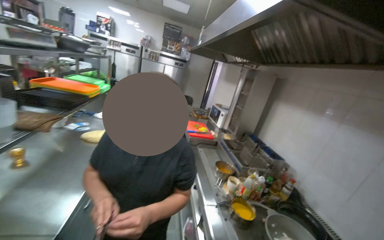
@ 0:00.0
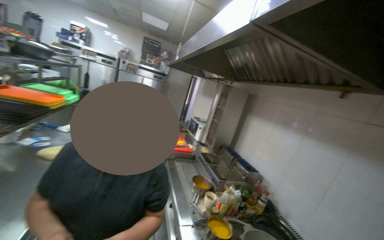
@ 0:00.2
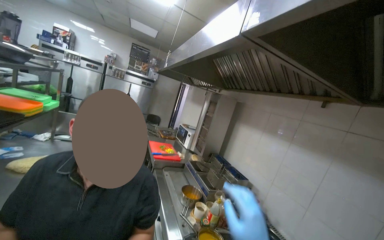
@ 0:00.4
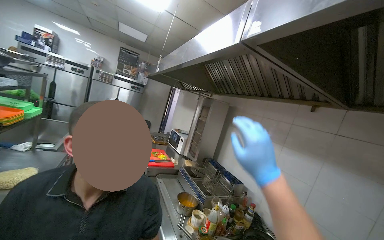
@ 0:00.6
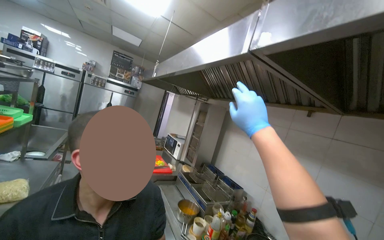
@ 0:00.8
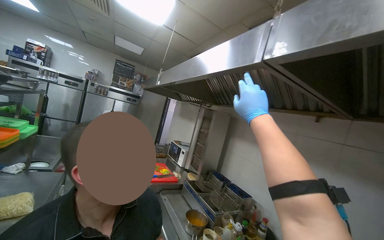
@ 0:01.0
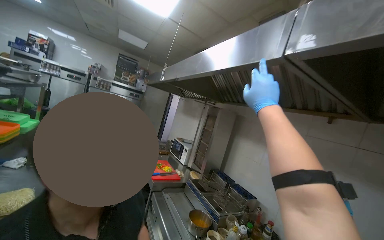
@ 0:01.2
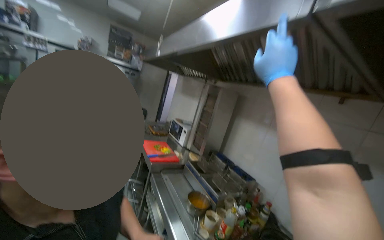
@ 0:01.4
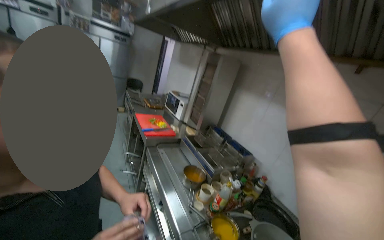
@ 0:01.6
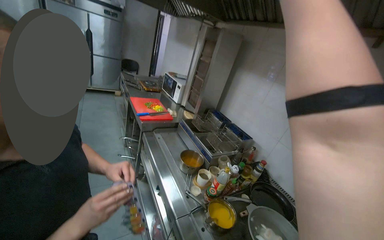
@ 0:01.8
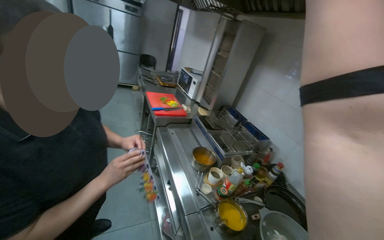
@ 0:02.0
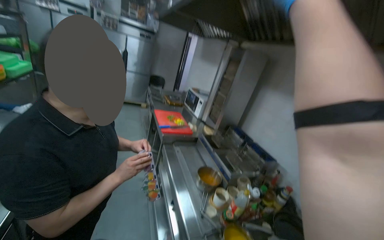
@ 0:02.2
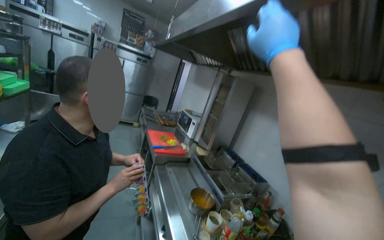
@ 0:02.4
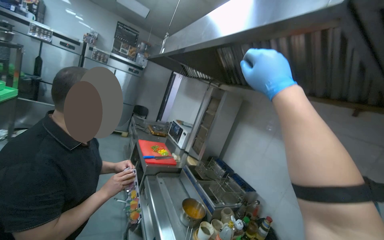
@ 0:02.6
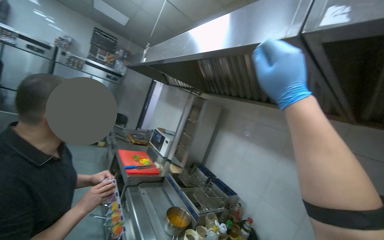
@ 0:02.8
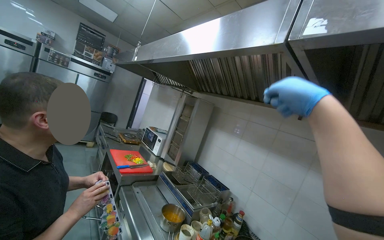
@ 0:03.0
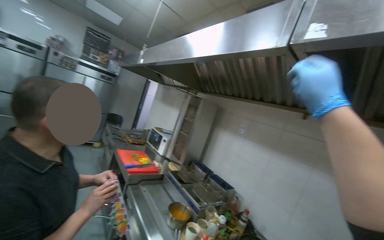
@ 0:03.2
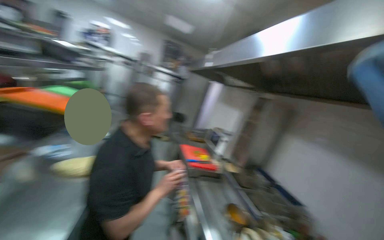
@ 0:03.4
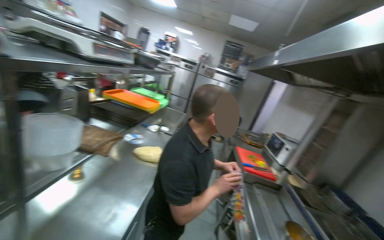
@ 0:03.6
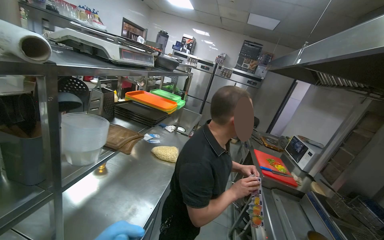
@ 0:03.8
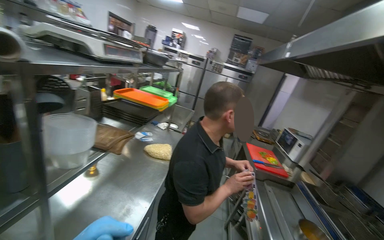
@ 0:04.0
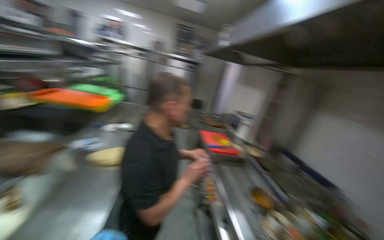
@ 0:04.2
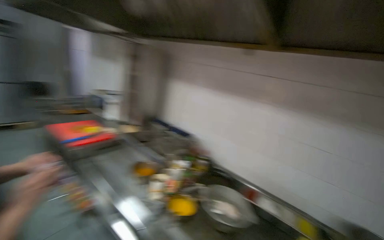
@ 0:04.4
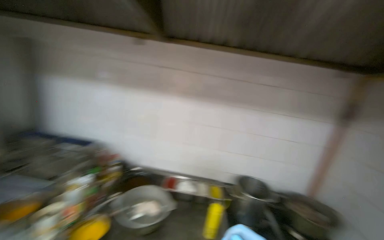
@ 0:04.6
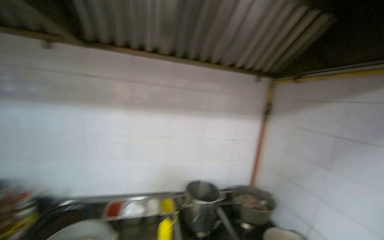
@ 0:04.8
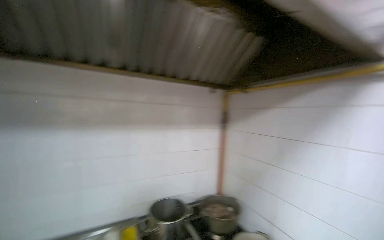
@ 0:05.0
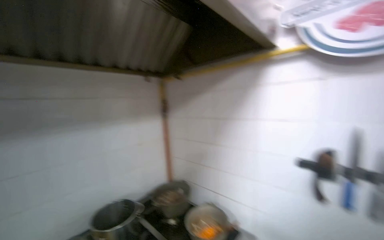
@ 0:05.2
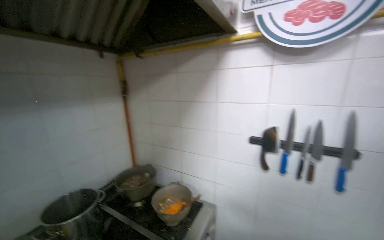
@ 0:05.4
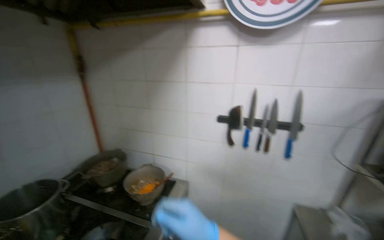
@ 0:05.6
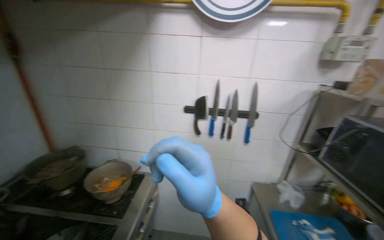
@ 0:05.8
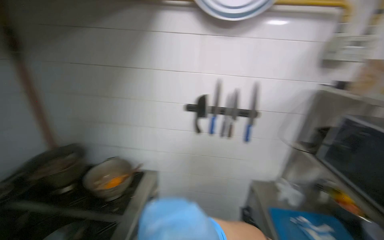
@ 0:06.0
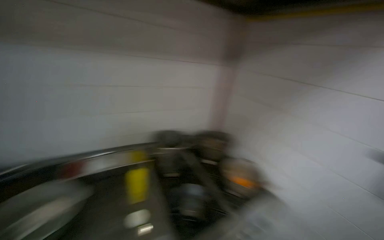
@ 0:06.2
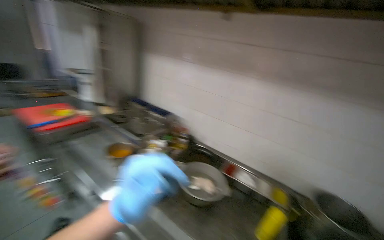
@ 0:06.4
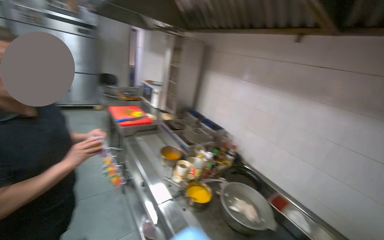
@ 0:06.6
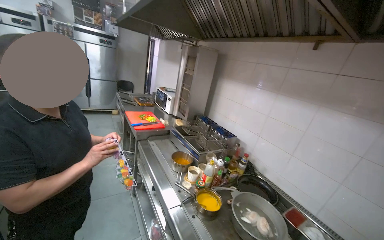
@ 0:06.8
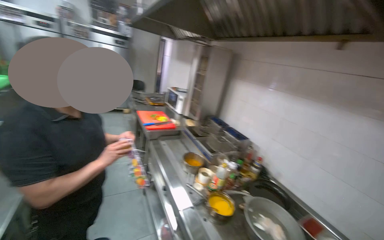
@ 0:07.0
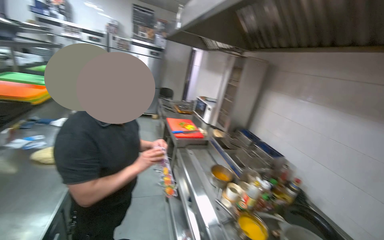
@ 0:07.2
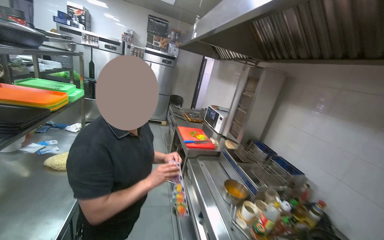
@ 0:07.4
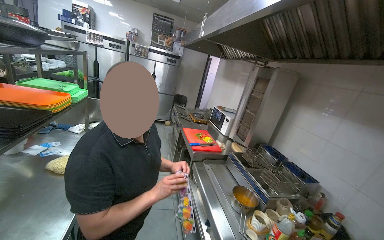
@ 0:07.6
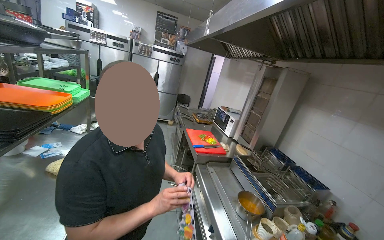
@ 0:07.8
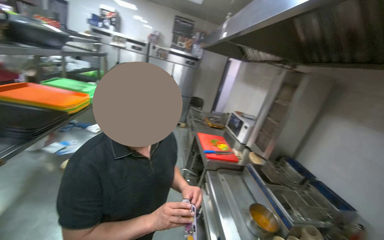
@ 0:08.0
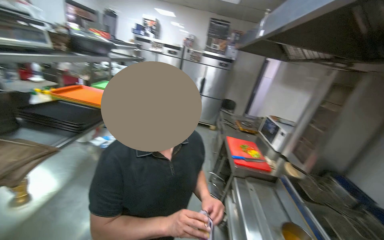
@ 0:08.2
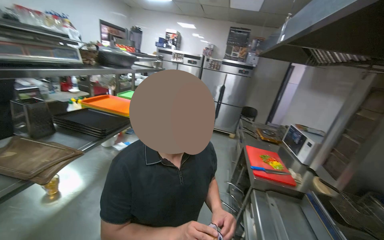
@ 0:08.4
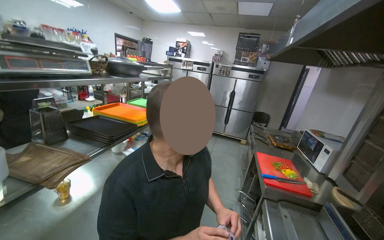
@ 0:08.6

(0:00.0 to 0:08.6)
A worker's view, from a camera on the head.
Job: cooking food.
The whole recording: Adding ingredients and stirring food. The worker stirs food in a pot on the stove, occasionally pausing.
0:02.8 - 0:04.4: The head turns to the right by some 25 degrees.
0:04.4 - 0:05.8: The wearer's head swings some 125 degrees to the right. The camera pitches downward, by about 15 degrees.
0:05.8 - 0:07.2: The head rotates approximately 110 degrees to the left. The wearer looks some 20 degrees further upward.
0:07.2 - 0:08.6: The camera is aimed approximately 35 degrees further to the left.

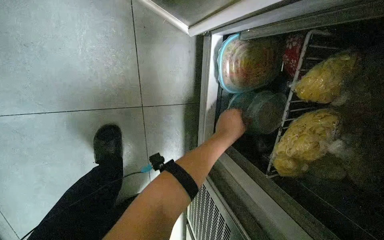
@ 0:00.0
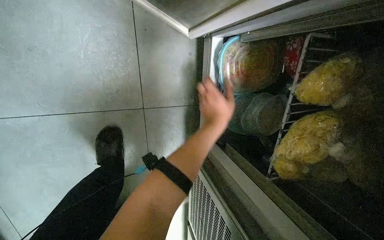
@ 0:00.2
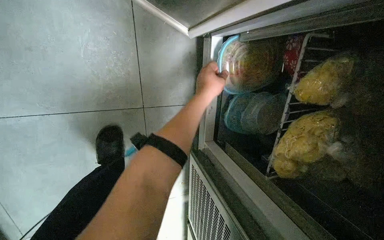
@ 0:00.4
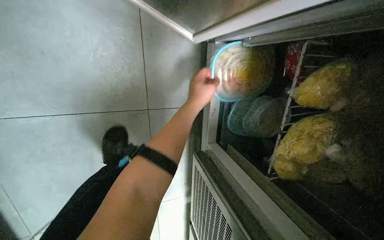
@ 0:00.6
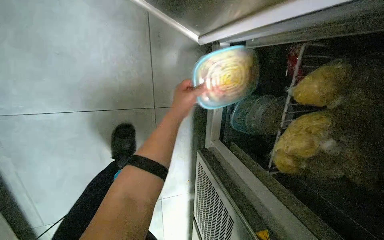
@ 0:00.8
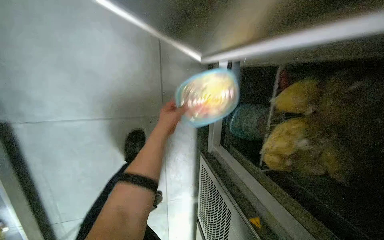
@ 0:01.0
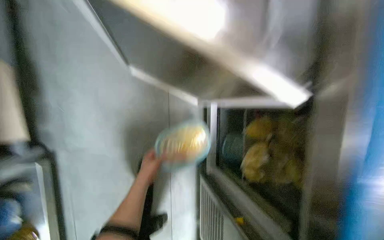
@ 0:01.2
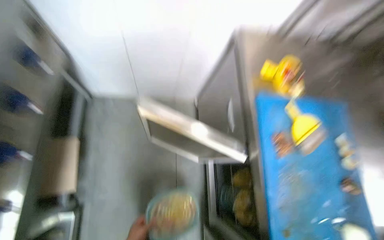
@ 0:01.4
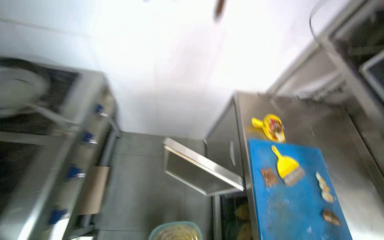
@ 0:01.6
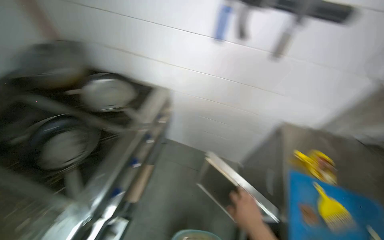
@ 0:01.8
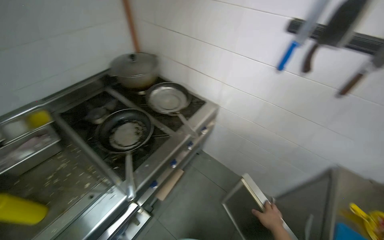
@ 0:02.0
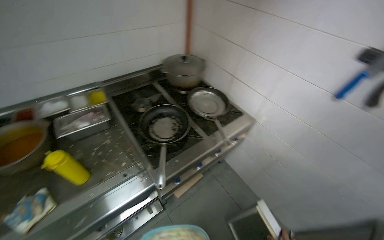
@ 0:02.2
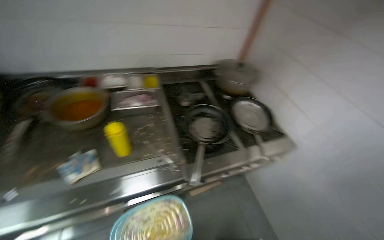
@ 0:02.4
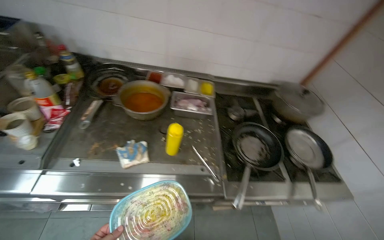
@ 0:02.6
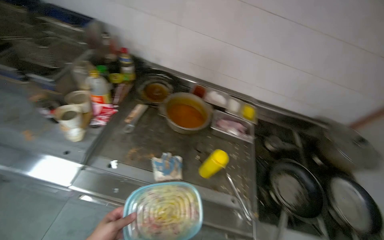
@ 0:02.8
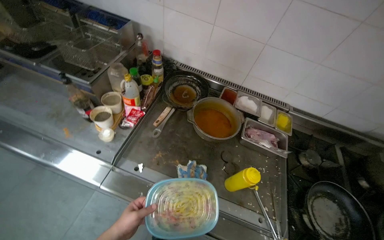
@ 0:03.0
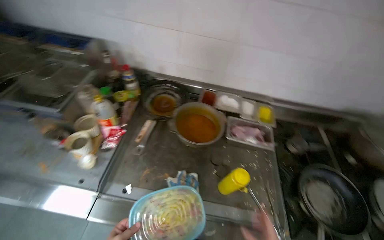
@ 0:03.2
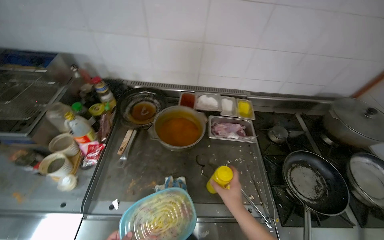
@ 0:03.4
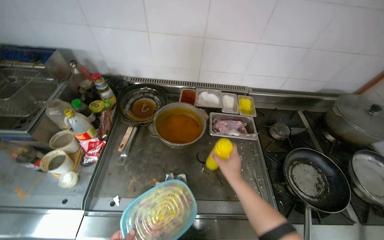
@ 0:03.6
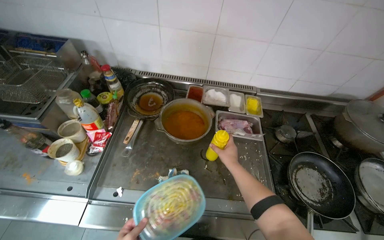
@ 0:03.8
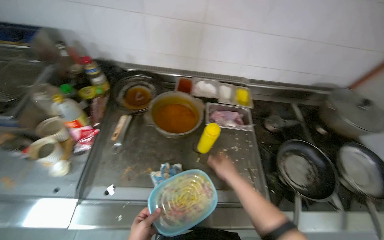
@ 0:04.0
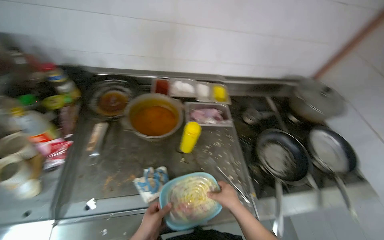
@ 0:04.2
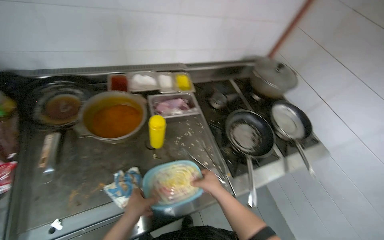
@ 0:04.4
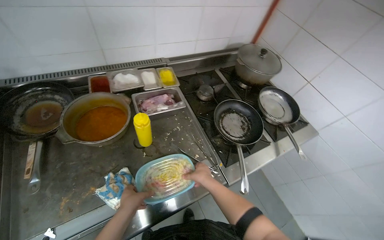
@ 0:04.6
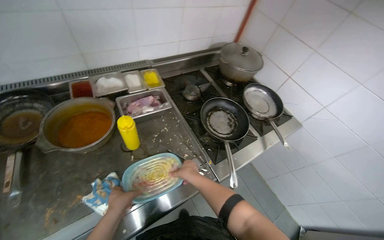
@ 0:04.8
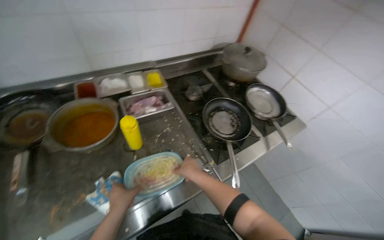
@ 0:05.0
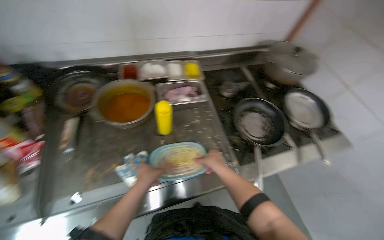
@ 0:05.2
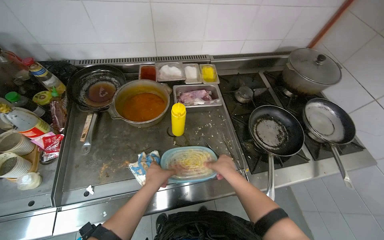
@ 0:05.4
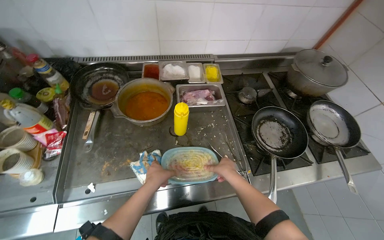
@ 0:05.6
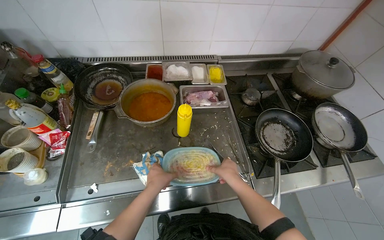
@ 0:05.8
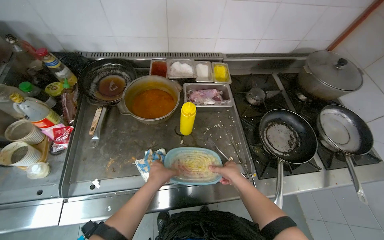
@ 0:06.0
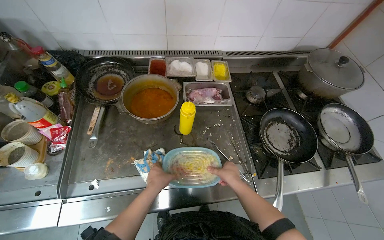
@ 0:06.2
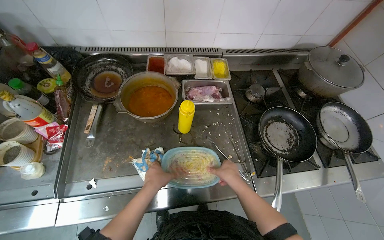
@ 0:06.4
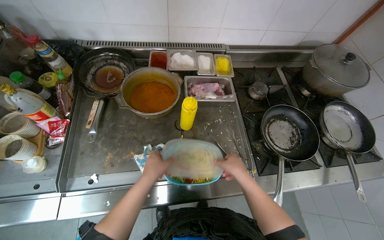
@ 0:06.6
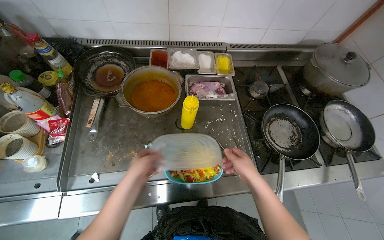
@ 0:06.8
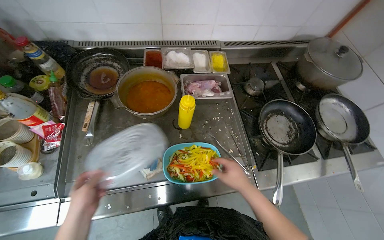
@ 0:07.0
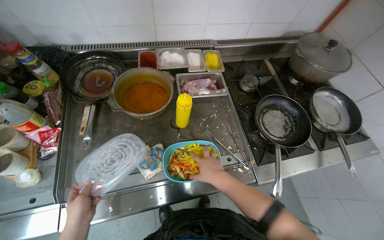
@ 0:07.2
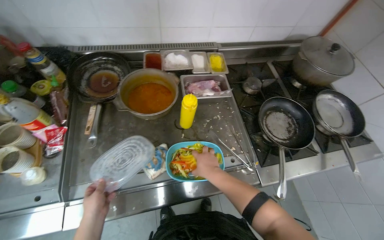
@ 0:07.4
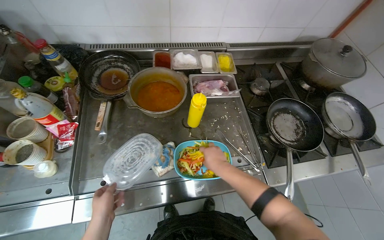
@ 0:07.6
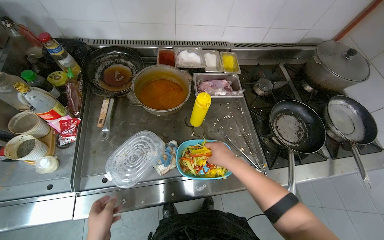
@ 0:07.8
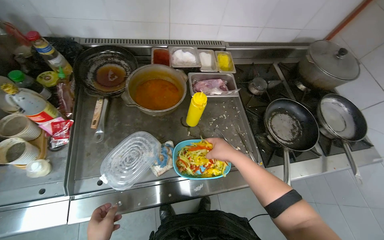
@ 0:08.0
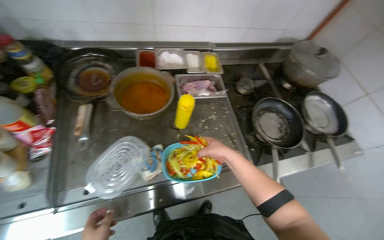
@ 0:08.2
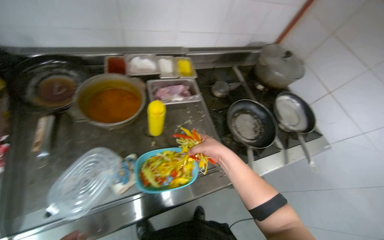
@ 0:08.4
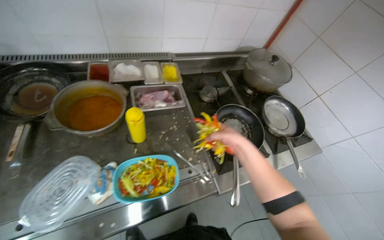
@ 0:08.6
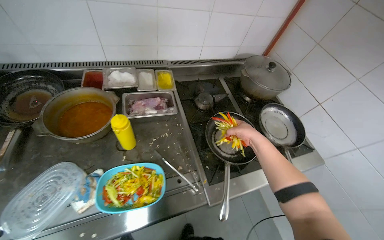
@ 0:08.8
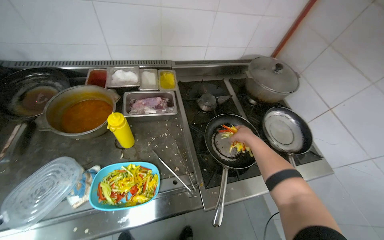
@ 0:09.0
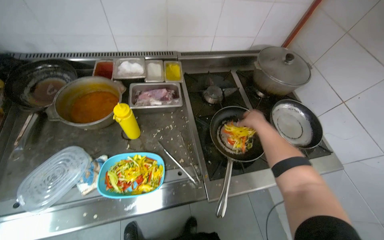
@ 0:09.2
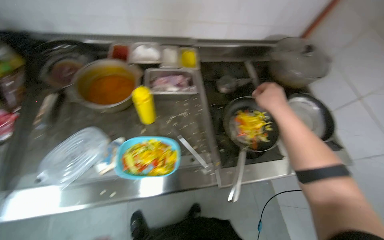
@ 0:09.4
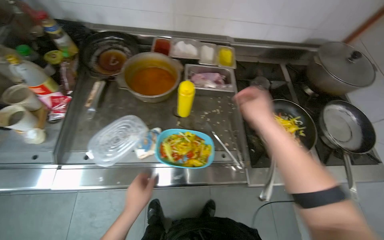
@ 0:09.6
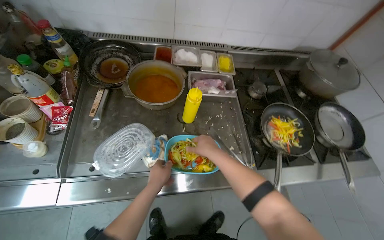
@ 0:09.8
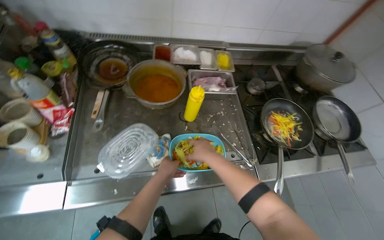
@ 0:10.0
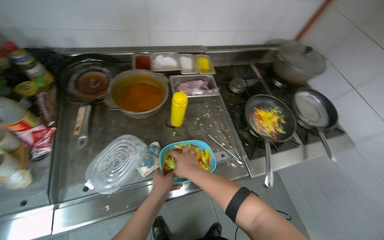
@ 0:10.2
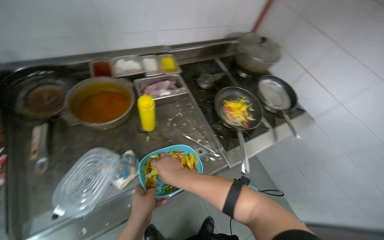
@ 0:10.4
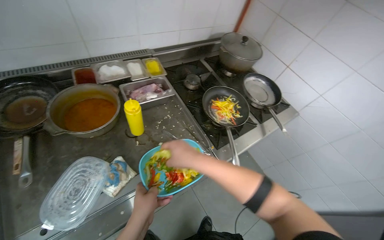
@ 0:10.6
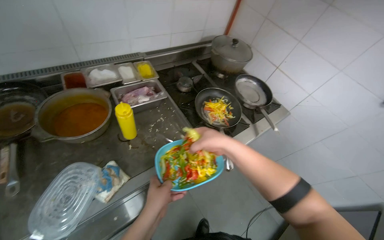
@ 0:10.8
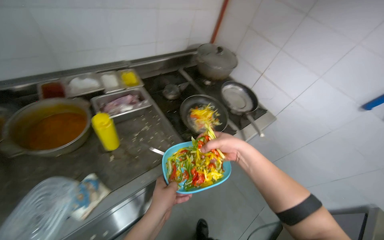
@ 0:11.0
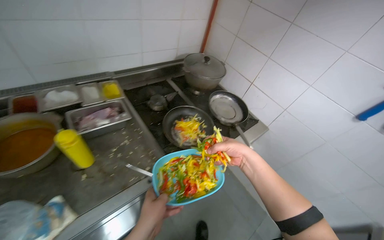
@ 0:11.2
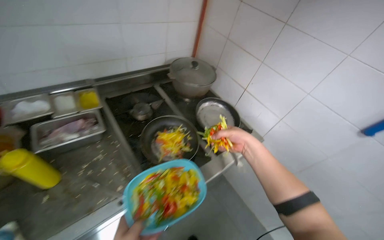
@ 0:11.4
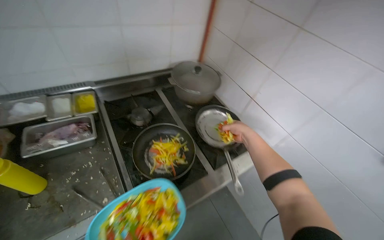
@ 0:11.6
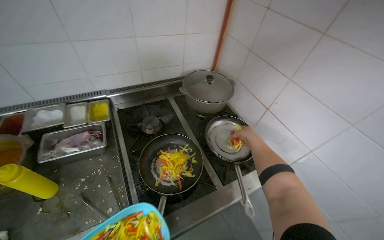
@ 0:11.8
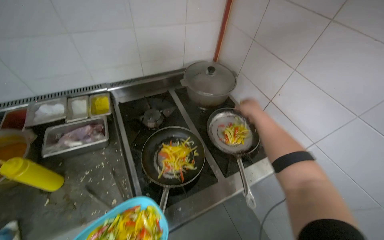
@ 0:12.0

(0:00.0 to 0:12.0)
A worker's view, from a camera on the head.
Job: cooking food.
The whole recording: Transferring sliced vegetables to pans. The worker transfers sliced vegetables from a container into two frying pans on the stove.
0:00.0 - 0:01.6: The wearer moves about 80 cm. The camera pitches upward, by approximately 50 degrees.
0:01.6 - 0:03.0: The head travels approximately 80 cm. The wearer's head swings roughly 110 degrees to the left. The camera pitches upward, by roughly 15 degrees.
0:03.0 - 0:04.4: The wearer's head swings some 40 degrees to the right.
0:06.0 - 0:07.6: The right hand is displaced to the left by approximately 10 cm, while the left hand shifts approximately 20 cm to the left and down the picture.
0:07.6 - 0:09.0: The right hand heads to the right and up the picture, covering about 40 cm.
0:09.0 - 0:10.4: The right hand is displaced to the left by some 50 cm.
0:10.4 - 0:12.0: The head travels approximately 50 cm.
